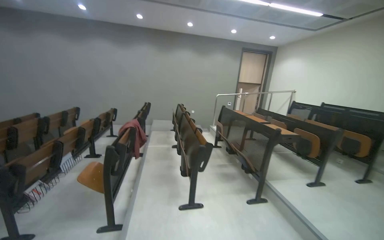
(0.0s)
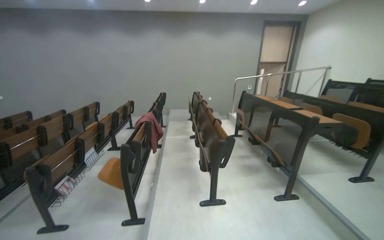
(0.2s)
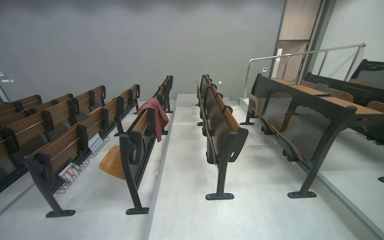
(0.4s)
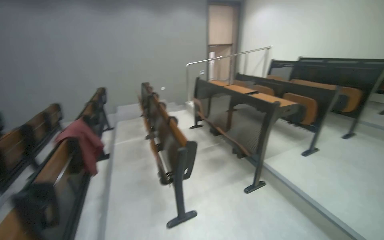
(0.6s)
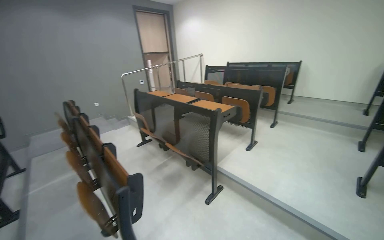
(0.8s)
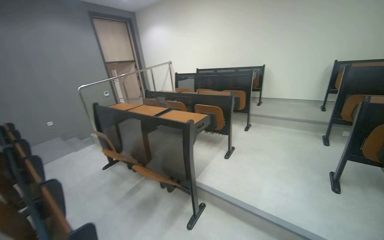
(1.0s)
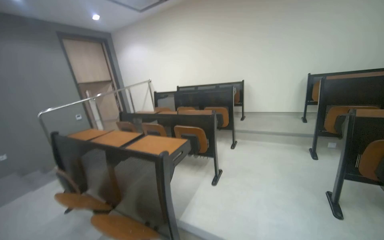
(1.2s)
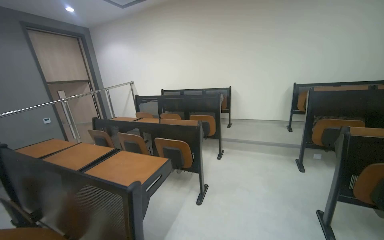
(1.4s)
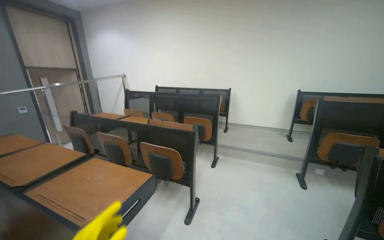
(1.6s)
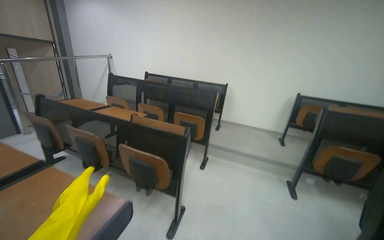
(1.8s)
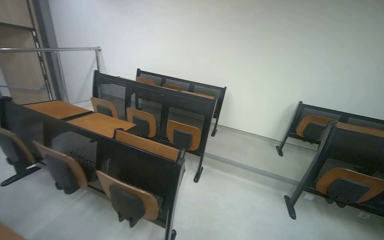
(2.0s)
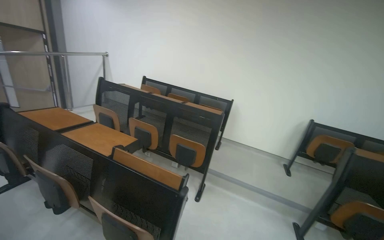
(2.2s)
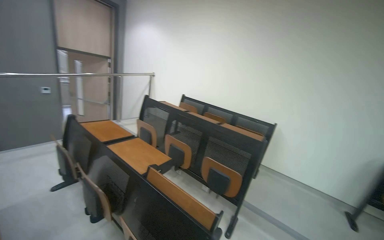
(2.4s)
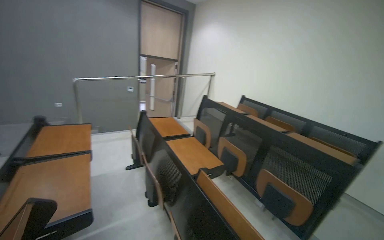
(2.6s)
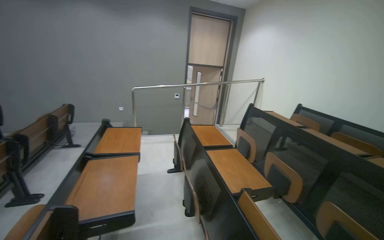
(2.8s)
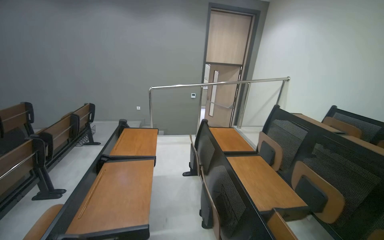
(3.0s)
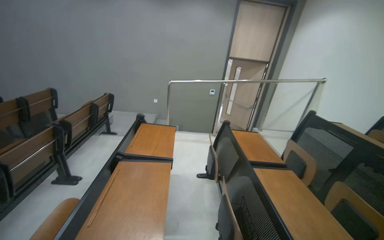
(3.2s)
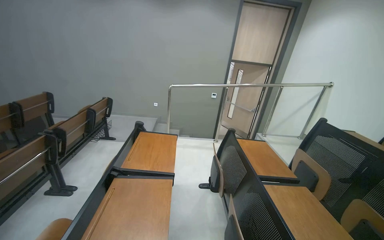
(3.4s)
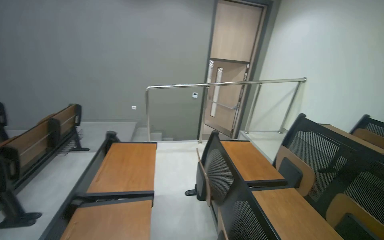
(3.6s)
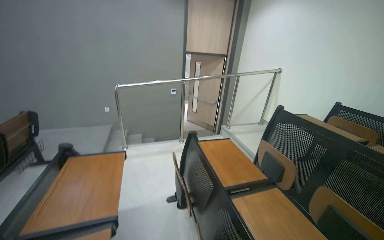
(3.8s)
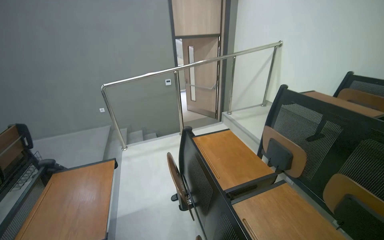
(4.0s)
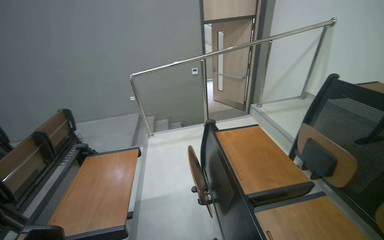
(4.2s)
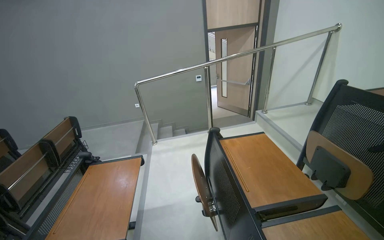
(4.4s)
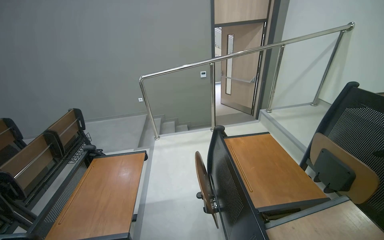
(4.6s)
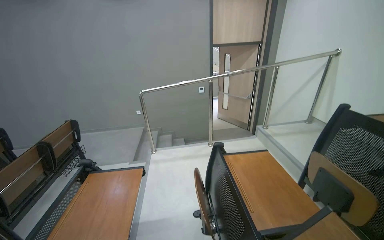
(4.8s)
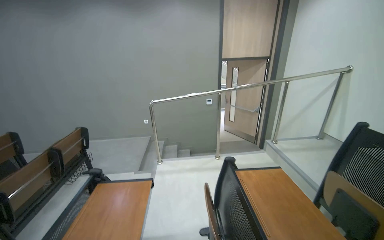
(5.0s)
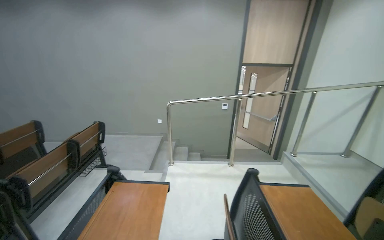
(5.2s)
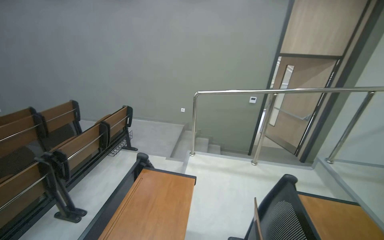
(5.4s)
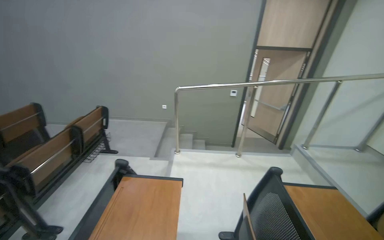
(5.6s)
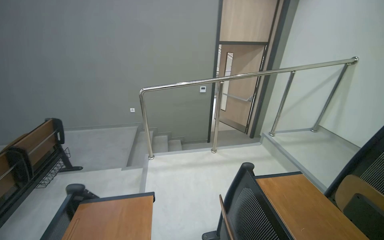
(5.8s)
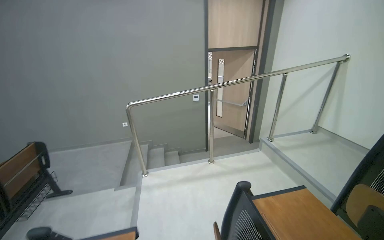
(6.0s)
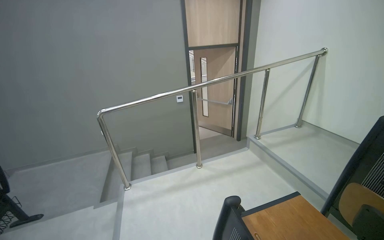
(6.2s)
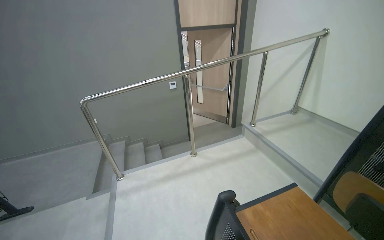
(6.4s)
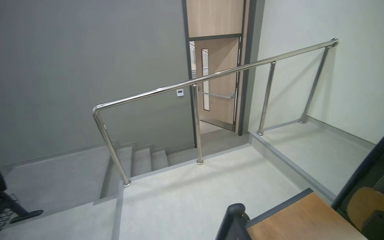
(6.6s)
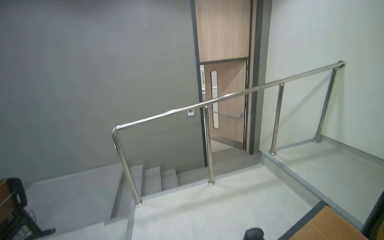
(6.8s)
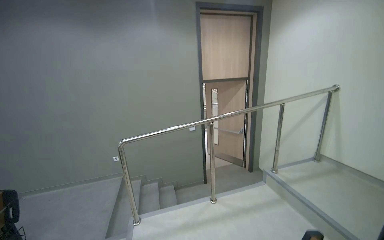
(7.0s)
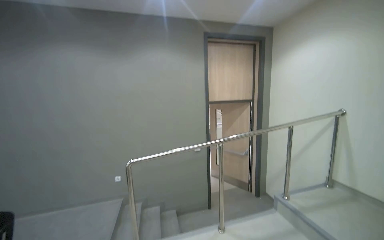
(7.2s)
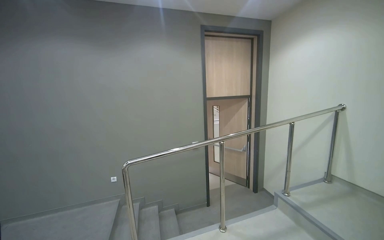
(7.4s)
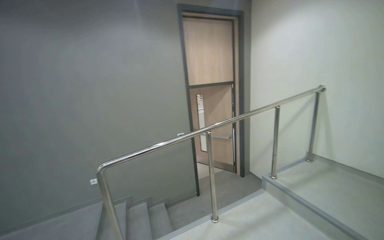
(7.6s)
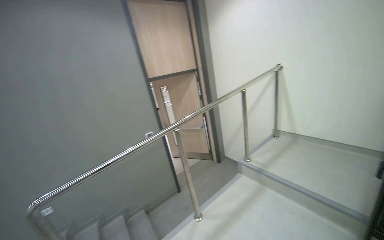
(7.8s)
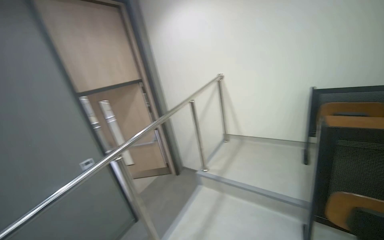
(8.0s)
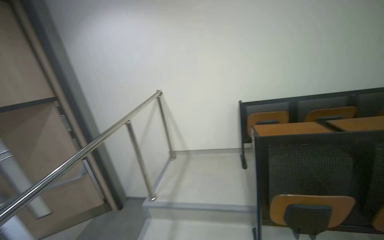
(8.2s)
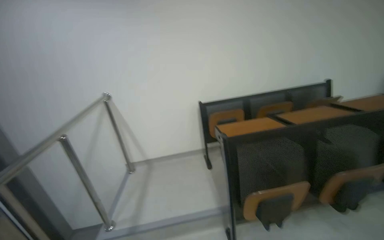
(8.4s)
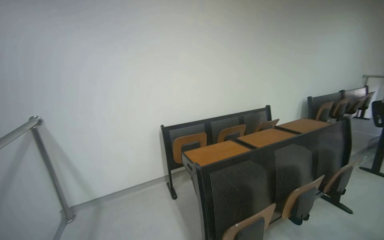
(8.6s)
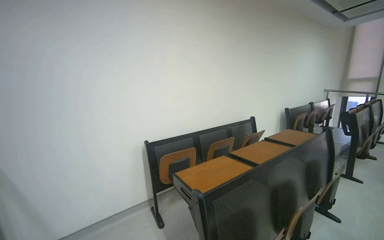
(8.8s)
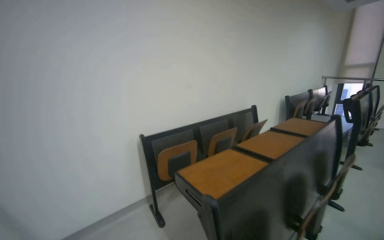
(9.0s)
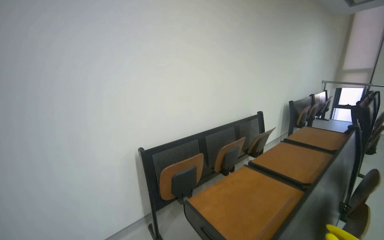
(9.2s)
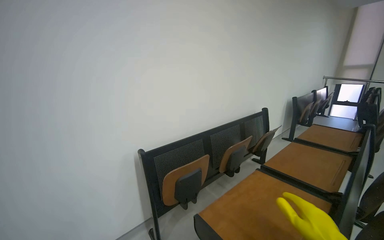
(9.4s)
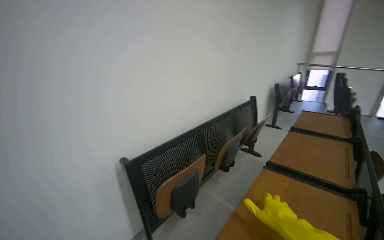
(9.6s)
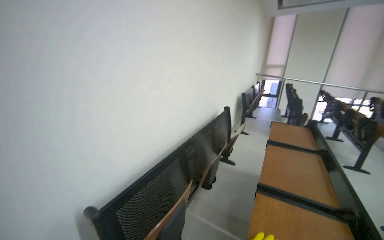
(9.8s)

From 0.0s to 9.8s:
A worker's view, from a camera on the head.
Job: organizing items.
The whole recording: Adjusting lecture hall desks and chairs. The worker adjusts the desks and chairs in the lecture hall, including folding and placing a cloth.
From 0.0s to 1.4s: The camera is carried roughly 1.5 m. The head turns to the right by about 55 degrees.
From 1.4s to 2.8s: The camera is carried about 1 m. The head turns to the left by about 50 degrees.
From 2.8s to 4.2s: The head travels approximately 80 cm. The camera pitches downward, by approximately 15 degrees.
From 5.6s to 7.0s: The head rotates roughly 15 degrees to the right.
From 7.0s to 8.4s: The camera is carried about 70 cm. The head rotates some 80 degrees to the right.
From 8.4s to 9.8s: The camera is carried approximately 1 m. The view pans to the right by approximately 55 degrees.

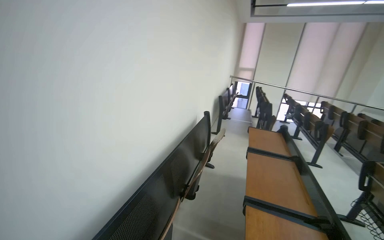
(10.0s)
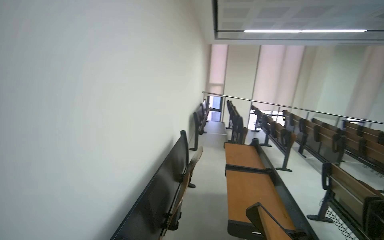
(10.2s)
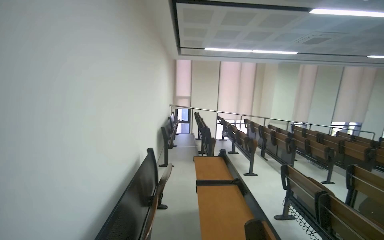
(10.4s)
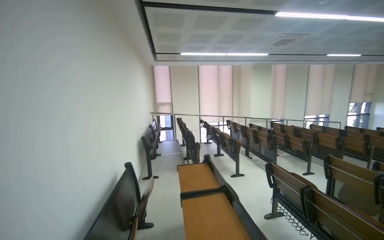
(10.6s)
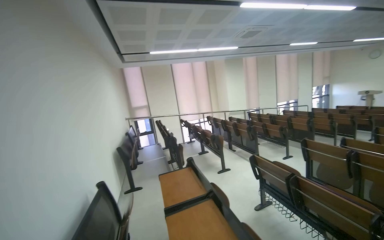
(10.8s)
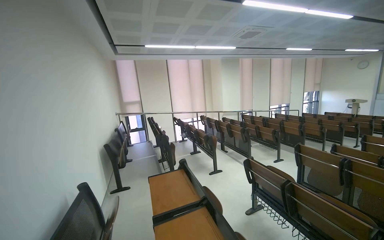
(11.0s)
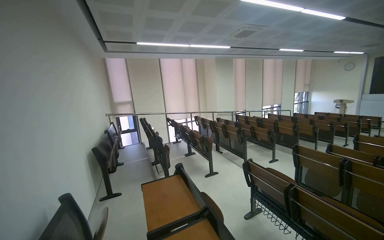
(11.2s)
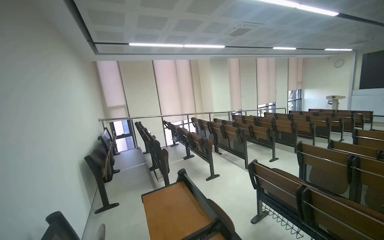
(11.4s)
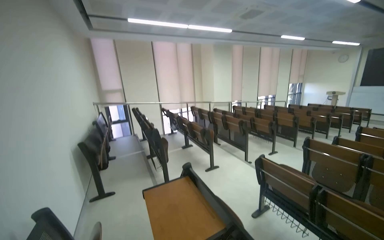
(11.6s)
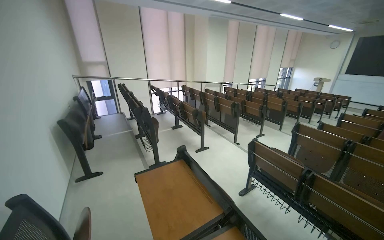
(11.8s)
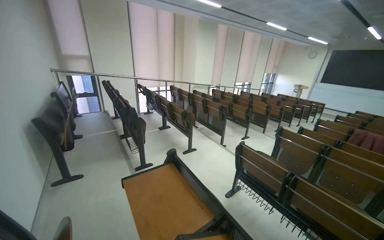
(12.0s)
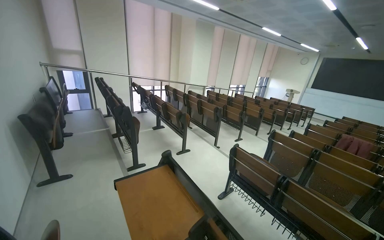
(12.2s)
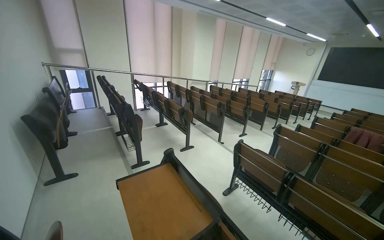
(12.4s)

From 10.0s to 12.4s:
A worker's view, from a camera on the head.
Job: organizing items.
The whole recording: Adjusting lecture hall desks and chairs. The worker adjusts the desks and chairs in the lecture hall, including folding and placing a cloth.
From 10.0s to 11.2s: The camera travels about 50 cm. The wearer looks some 45 degrees further to the right.
From 11.2s to 12.4s: The camera is carried roughly 50 cm. The view tilts roughly 15 degrees downward.

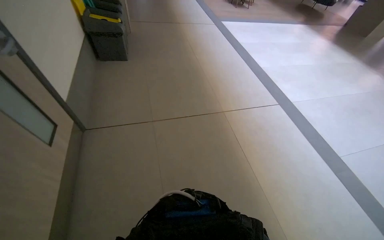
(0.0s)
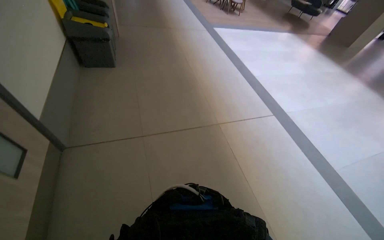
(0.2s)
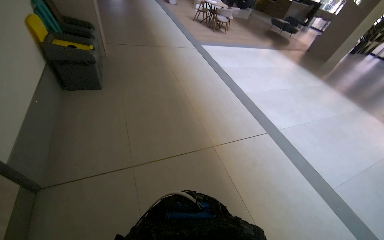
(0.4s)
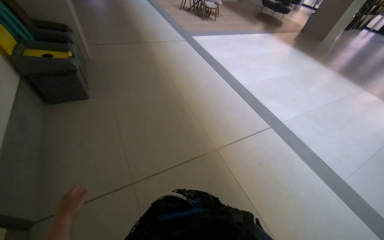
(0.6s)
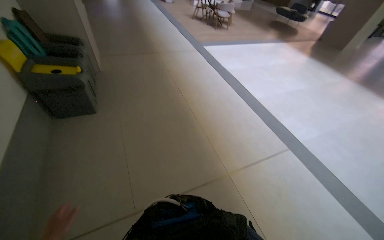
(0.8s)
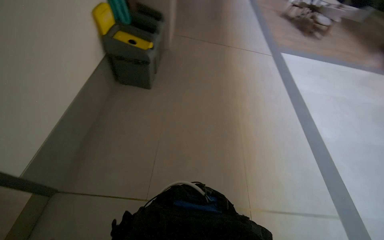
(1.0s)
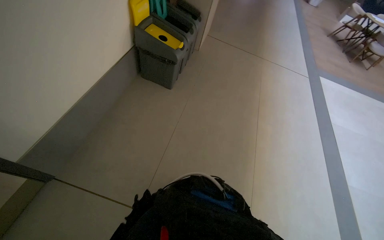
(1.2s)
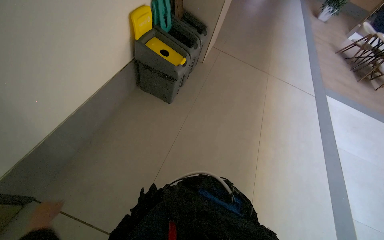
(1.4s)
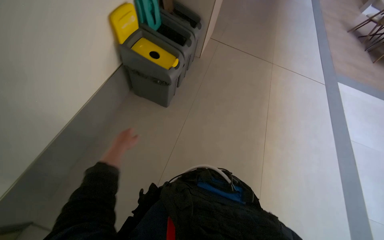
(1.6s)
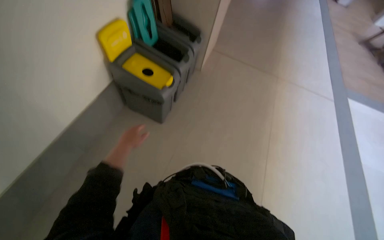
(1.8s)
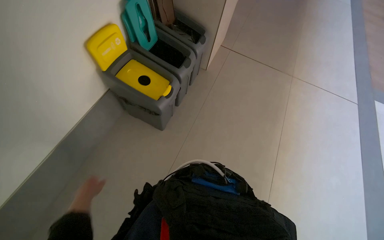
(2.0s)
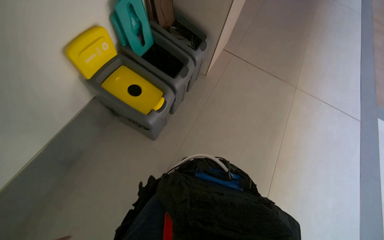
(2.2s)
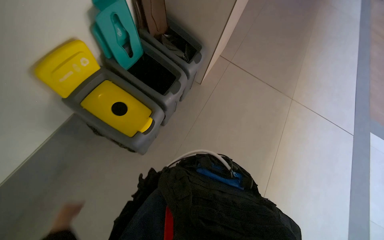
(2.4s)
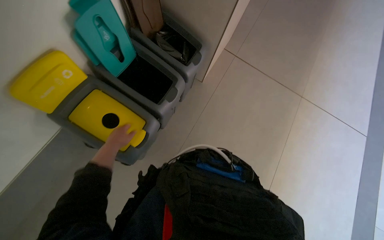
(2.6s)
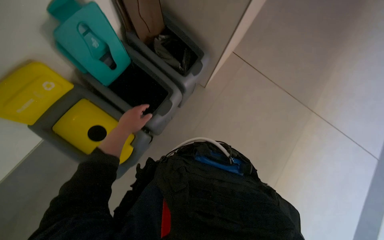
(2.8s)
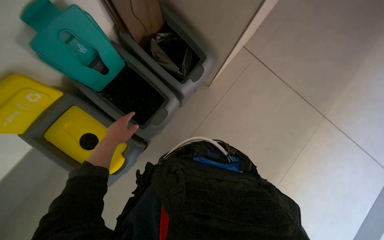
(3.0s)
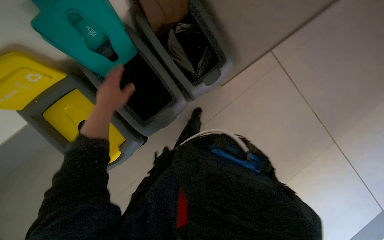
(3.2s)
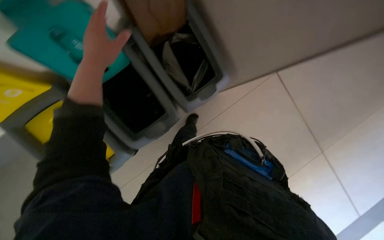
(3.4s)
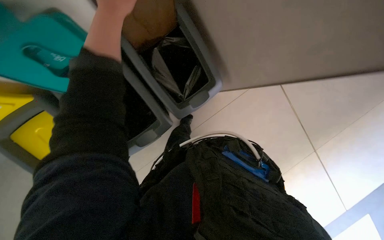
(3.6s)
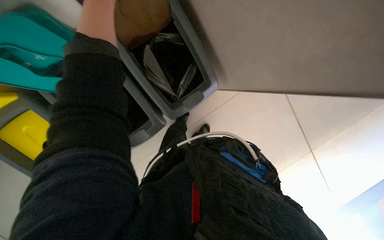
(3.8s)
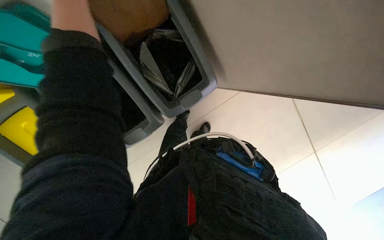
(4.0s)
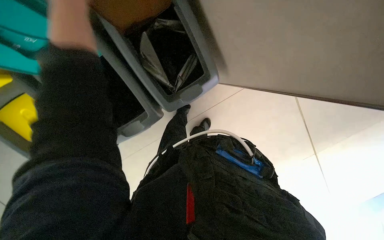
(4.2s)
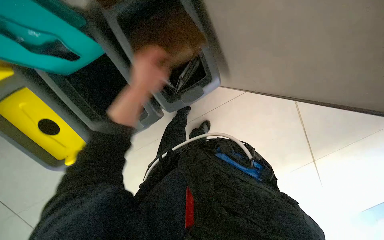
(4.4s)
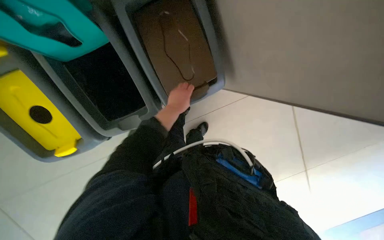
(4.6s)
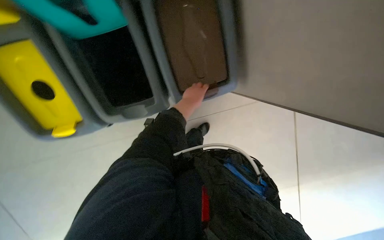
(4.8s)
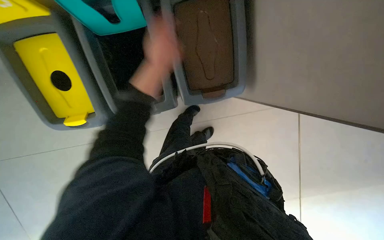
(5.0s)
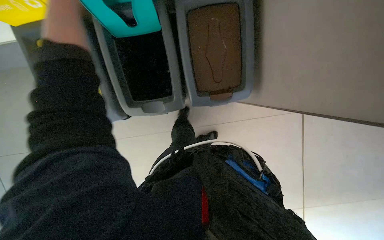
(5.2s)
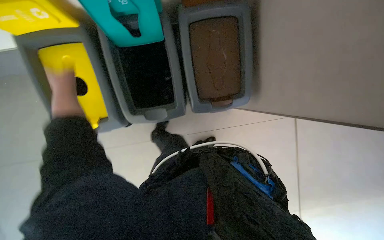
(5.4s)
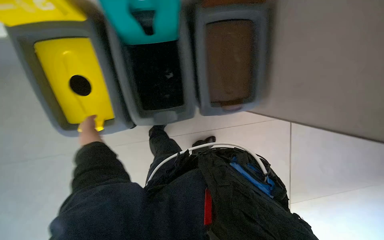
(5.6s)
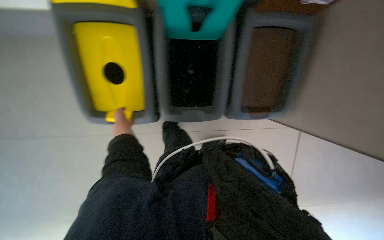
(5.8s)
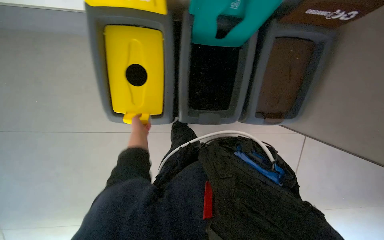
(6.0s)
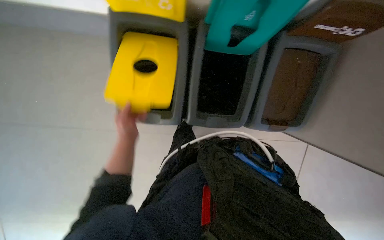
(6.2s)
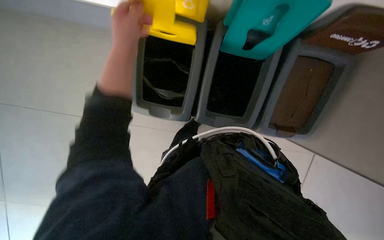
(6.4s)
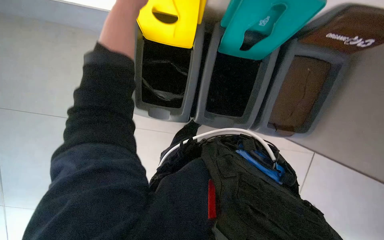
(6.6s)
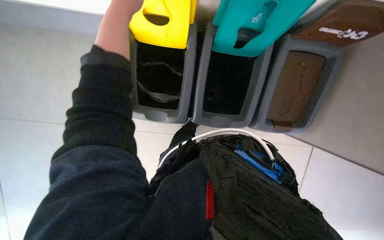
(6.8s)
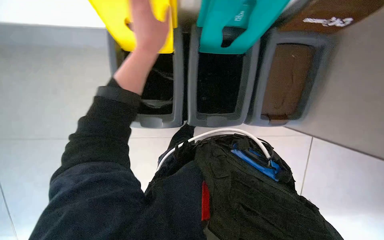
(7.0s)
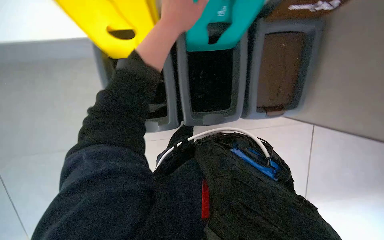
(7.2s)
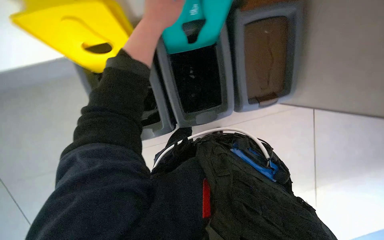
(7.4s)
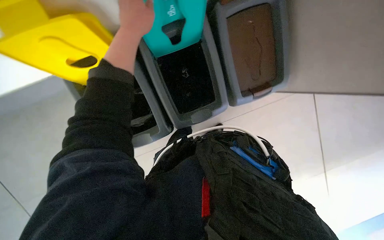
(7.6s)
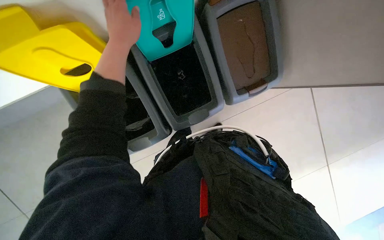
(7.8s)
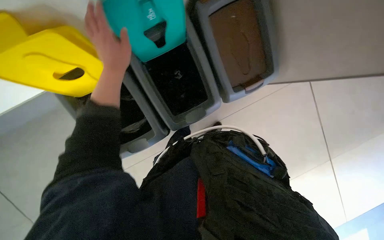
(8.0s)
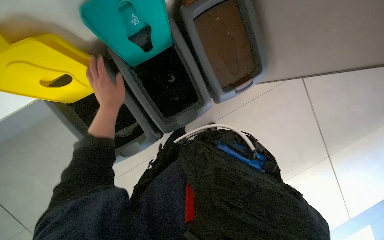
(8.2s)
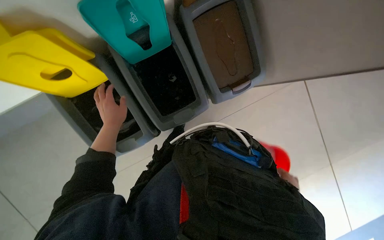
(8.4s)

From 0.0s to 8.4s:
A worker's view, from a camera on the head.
Job: managing trash.
The whole recording: Servicing trash bins. The worker empties trash into recycling bins and adjusts the contents.
From 0.0s to 1.4s: The camera travels approximately 1 m. The head rotates some 35 degrees to the left.
From 2.8s to 4.2s: The left hand travels up the picture by some 25 cm.
From 5.6s to 7.0s: The left hand travels nearer to the camera and up the picture by about 30 cm.
From 7.0s to 8.4s: Everything in view rotates some 30 degrees counterclockwise.
